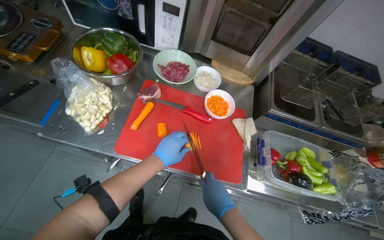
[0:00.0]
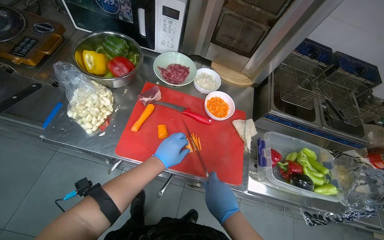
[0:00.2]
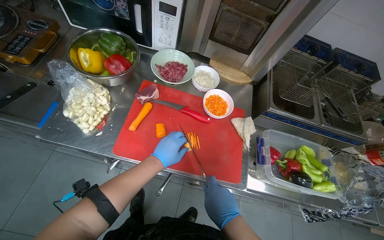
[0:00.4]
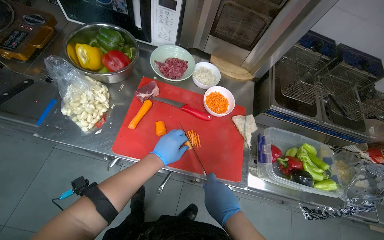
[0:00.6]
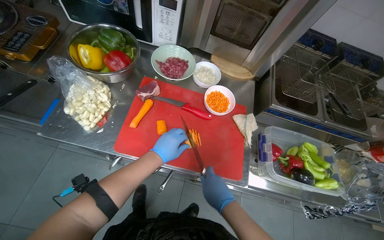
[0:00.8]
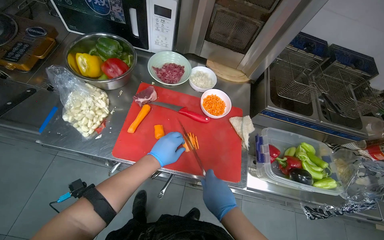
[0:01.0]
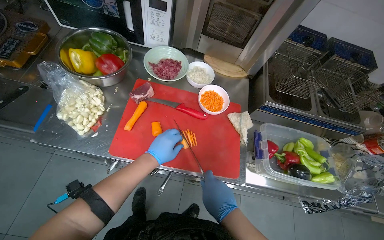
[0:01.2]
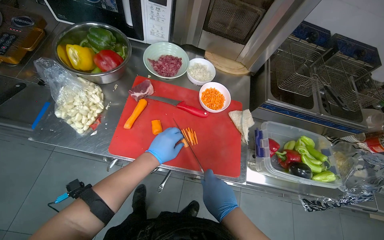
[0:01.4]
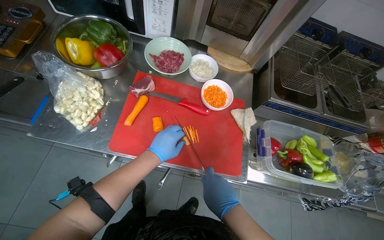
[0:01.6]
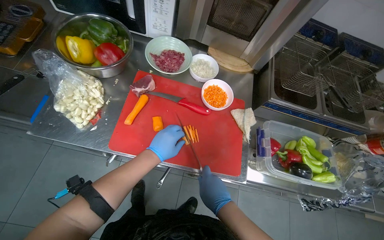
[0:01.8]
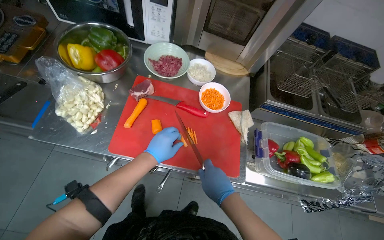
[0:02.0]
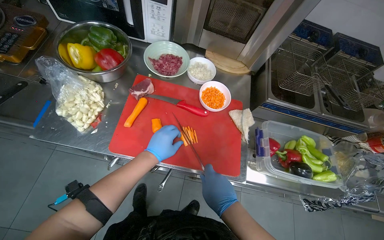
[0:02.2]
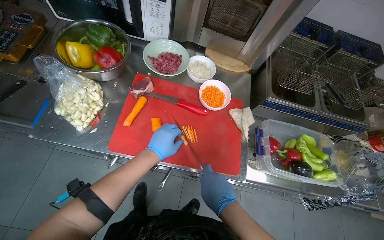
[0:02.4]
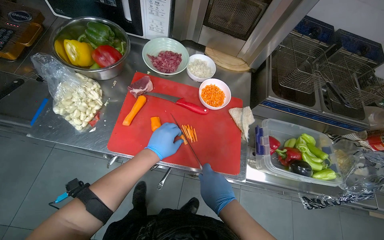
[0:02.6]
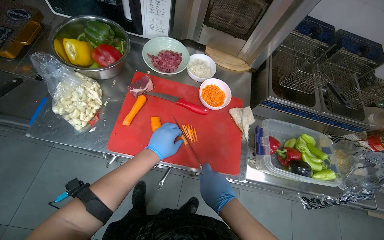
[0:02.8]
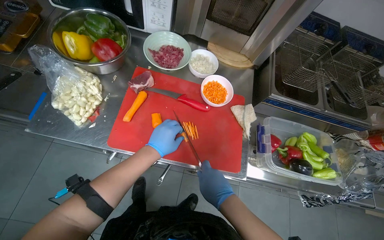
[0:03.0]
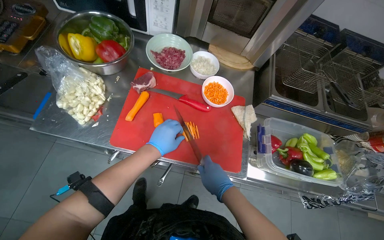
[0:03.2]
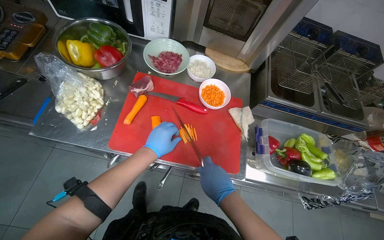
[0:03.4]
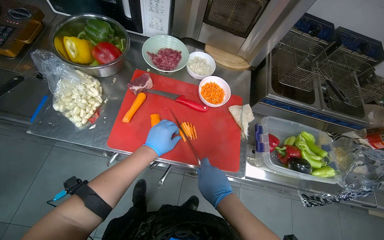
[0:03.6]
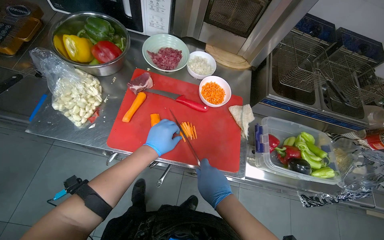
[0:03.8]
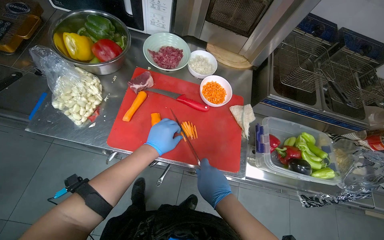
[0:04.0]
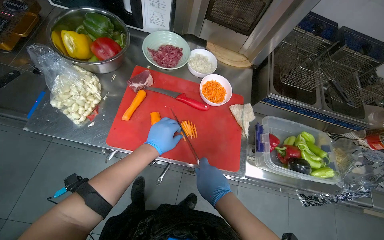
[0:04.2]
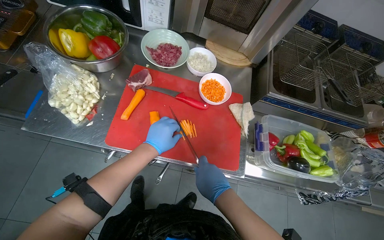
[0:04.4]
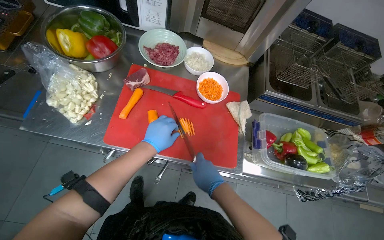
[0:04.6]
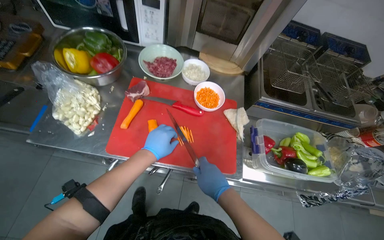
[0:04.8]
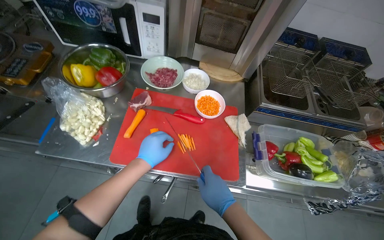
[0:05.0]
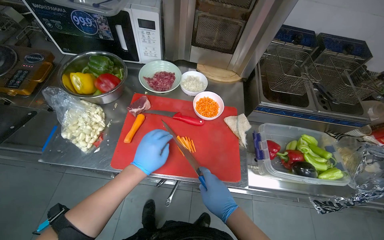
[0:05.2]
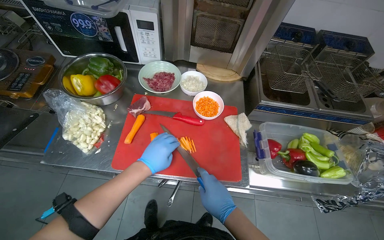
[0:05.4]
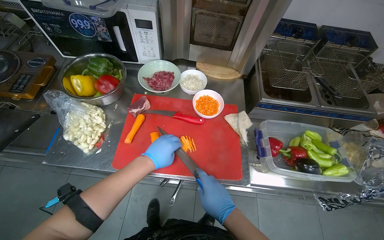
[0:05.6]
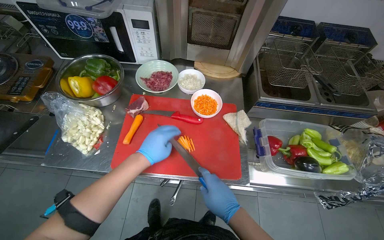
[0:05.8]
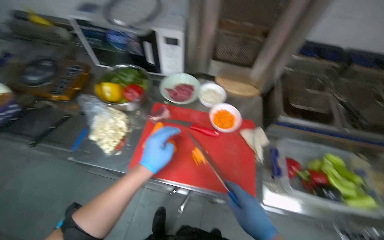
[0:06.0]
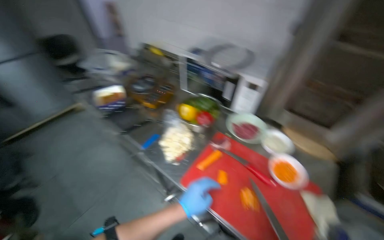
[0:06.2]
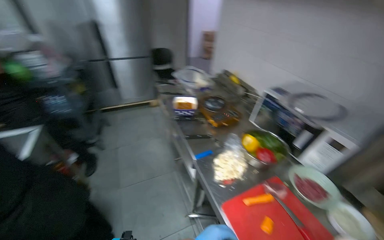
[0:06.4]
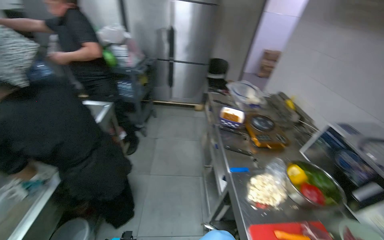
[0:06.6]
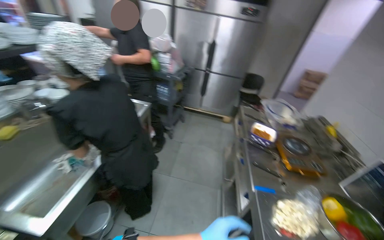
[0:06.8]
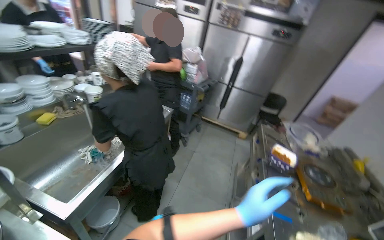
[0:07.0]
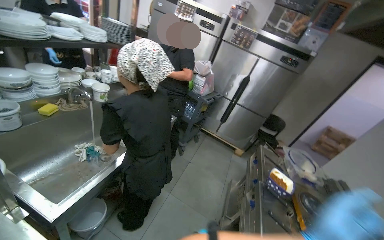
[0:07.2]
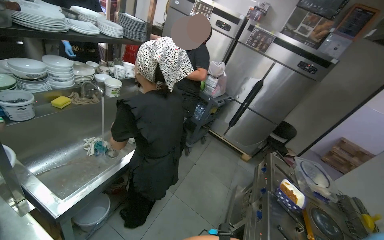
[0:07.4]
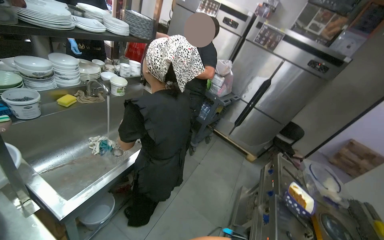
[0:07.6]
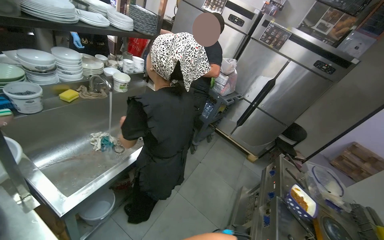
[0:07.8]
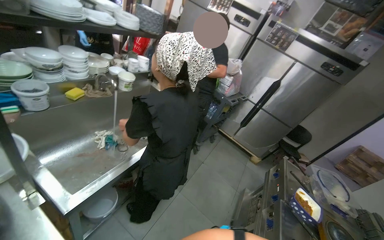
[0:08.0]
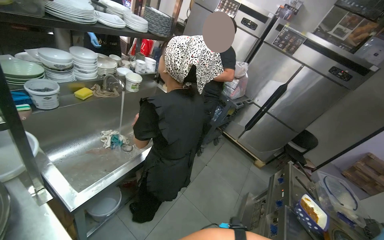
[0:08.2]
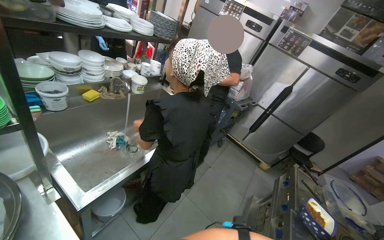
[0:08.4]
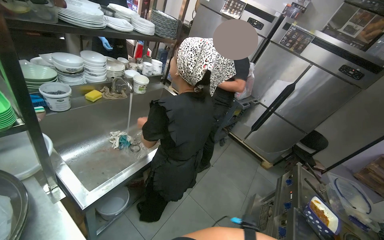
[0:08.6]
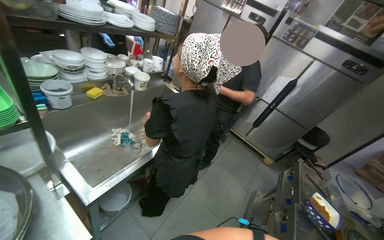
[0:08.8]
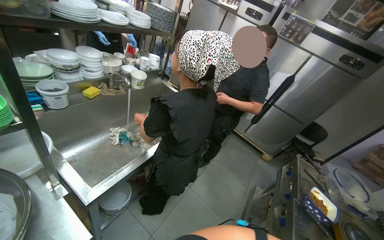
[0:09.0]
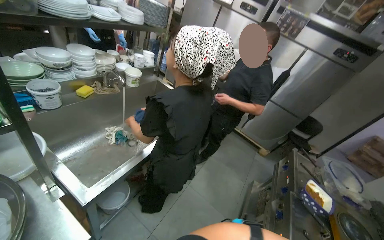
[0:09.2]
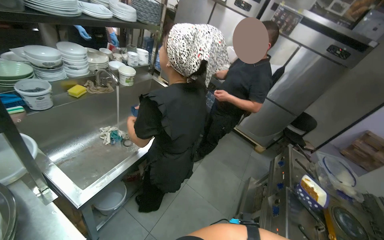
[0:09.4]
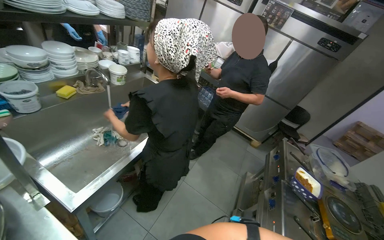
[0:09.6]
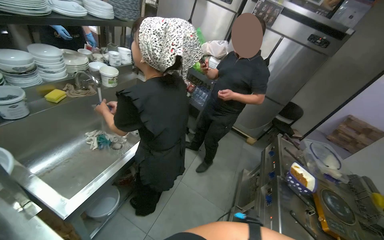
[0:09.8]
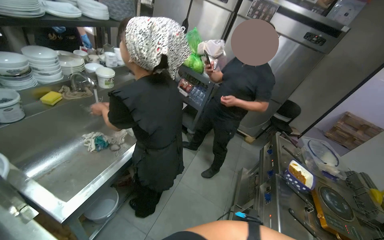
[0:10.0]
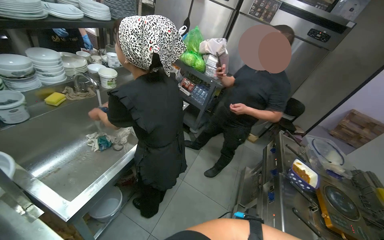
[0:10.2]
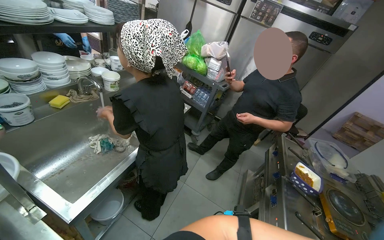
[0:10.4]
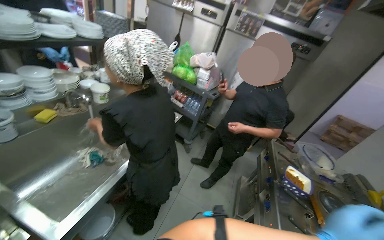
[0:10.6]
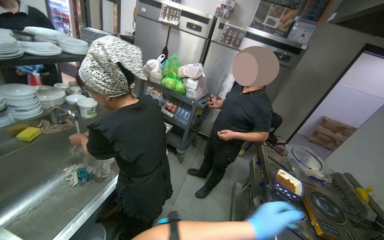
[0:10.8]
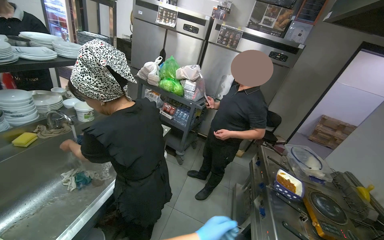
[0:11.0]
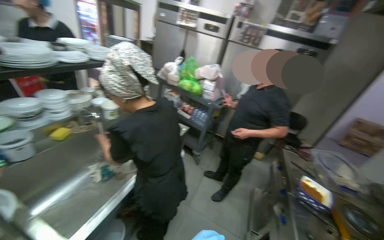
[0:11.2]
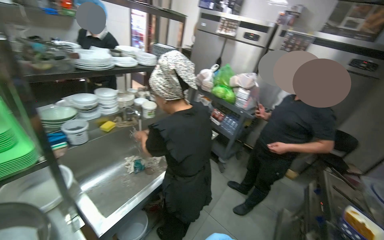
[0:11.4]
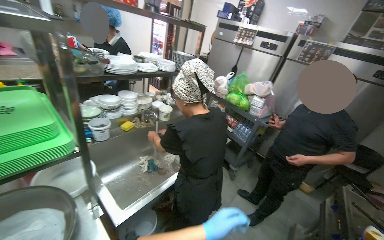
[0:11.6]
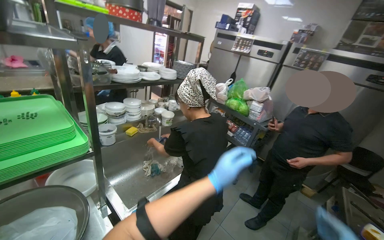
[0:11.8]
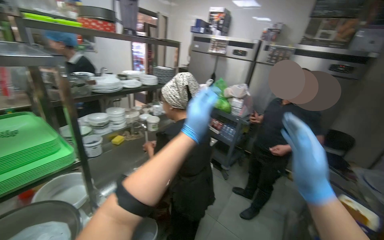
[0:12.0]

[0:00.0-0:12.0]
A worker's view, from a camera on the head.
Job: preparing food.
The whole recording: Chopping carrots on board. The worker chops carrots into small pieces on a red cutting board.
0:00.0 to 0:04.4: The hands are busy where they are.
0:04.4 to 0:06.0: The left hand goes some 10 cm nearer to the camera.
0:06.0 to 0:07.6: The head travels roughly 50 cm. The wearer looks some 110 degrees further to the left. The view tips upward by roughly 35 degrees.
0:10.4 to 0:12.0: The view tips upward by about 15 degrees.

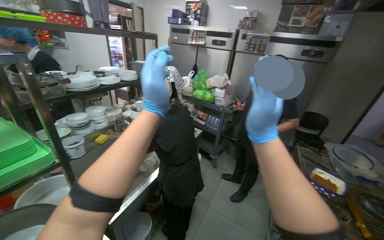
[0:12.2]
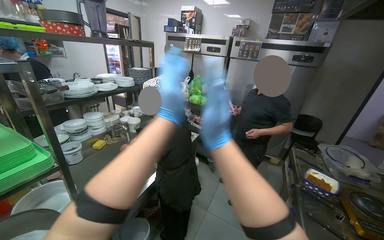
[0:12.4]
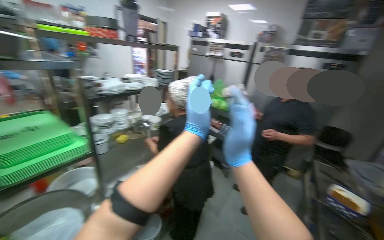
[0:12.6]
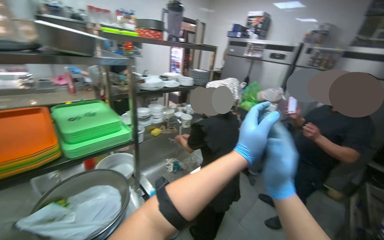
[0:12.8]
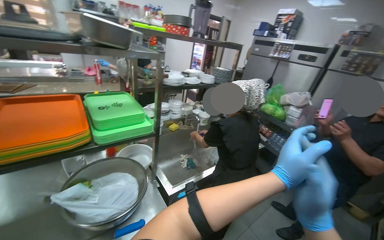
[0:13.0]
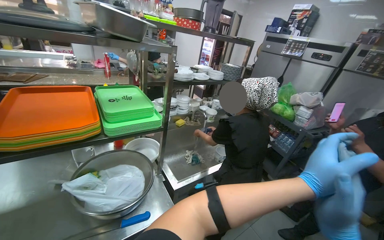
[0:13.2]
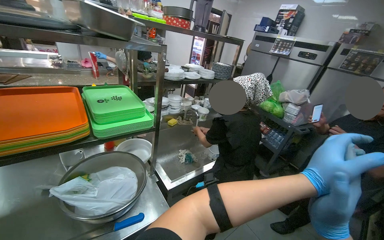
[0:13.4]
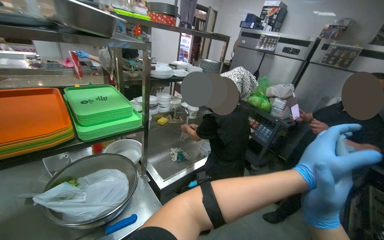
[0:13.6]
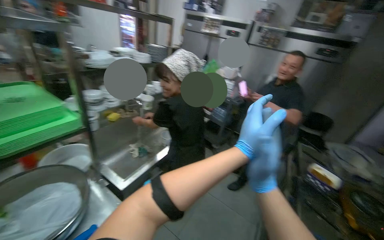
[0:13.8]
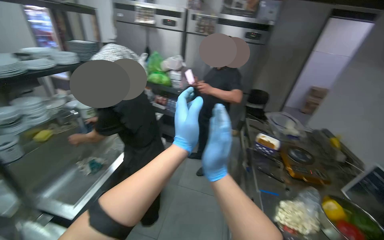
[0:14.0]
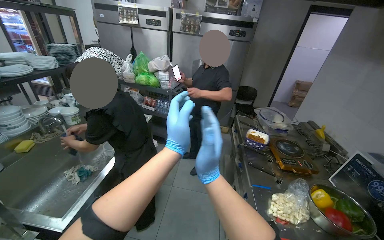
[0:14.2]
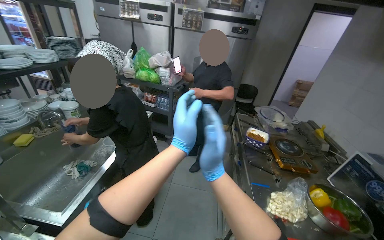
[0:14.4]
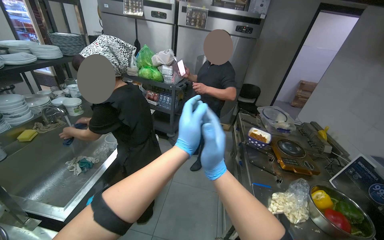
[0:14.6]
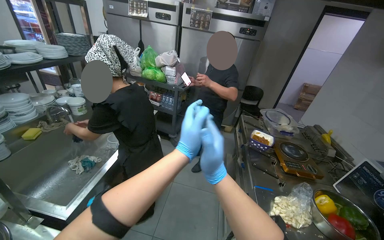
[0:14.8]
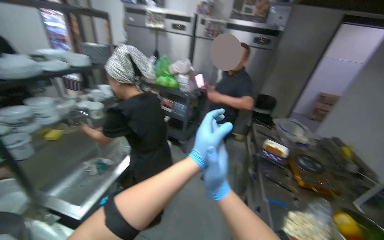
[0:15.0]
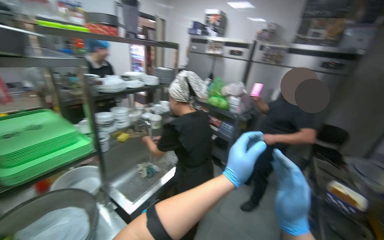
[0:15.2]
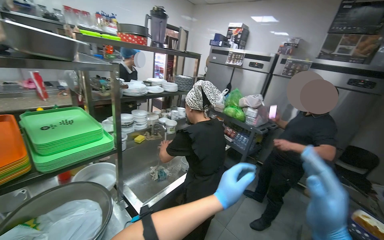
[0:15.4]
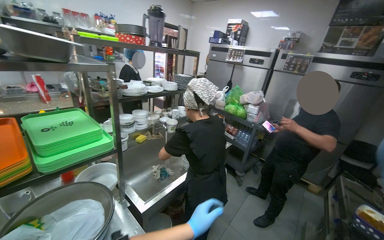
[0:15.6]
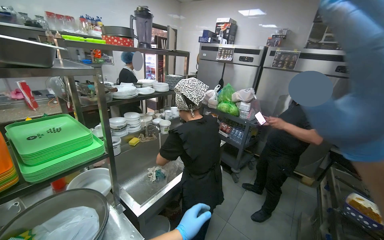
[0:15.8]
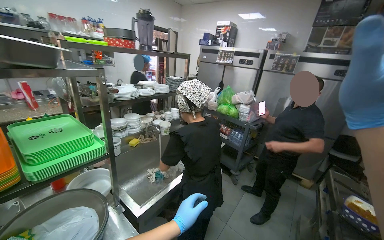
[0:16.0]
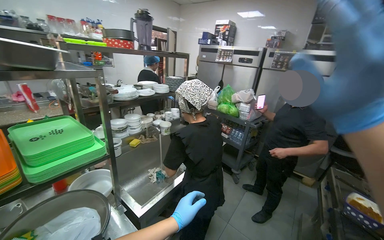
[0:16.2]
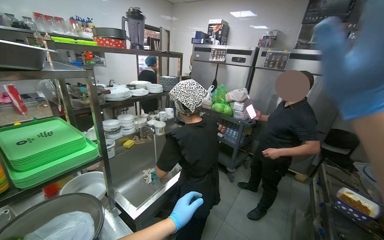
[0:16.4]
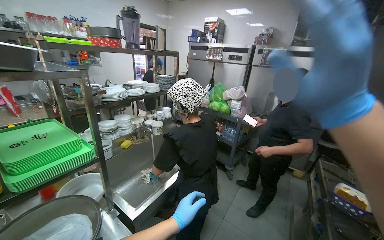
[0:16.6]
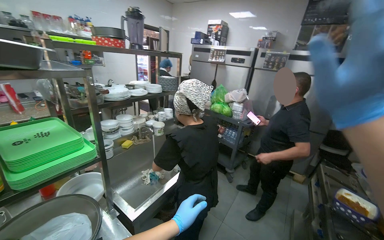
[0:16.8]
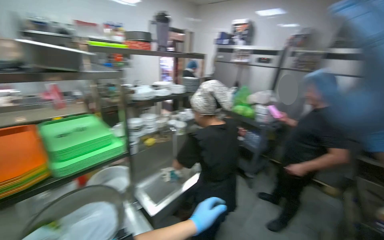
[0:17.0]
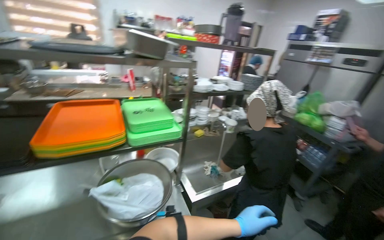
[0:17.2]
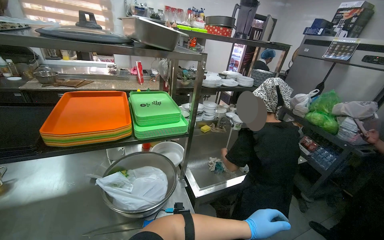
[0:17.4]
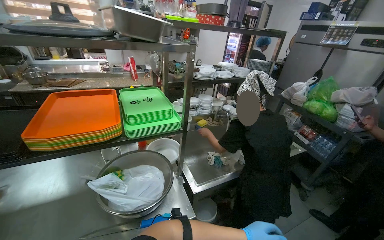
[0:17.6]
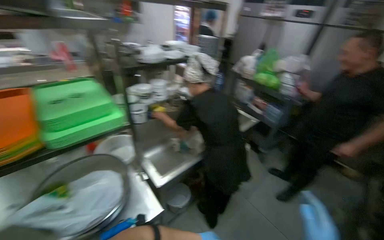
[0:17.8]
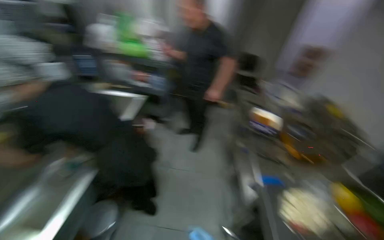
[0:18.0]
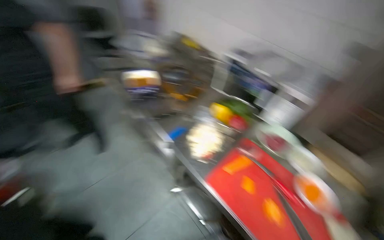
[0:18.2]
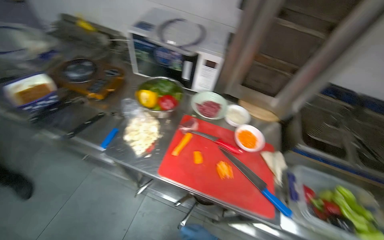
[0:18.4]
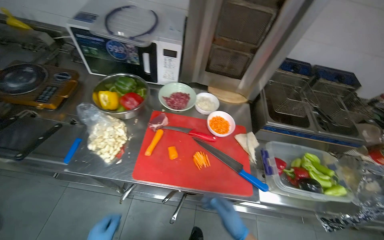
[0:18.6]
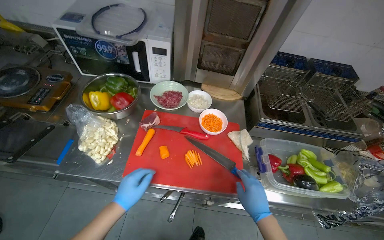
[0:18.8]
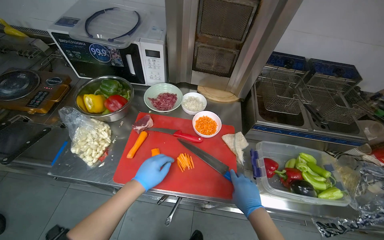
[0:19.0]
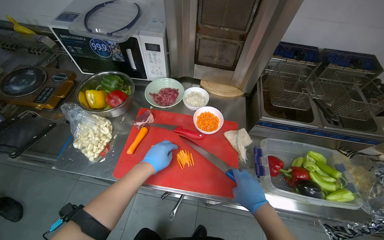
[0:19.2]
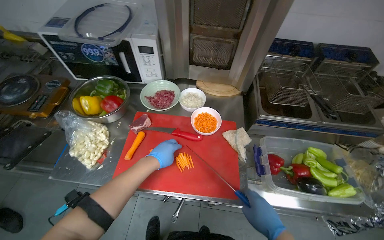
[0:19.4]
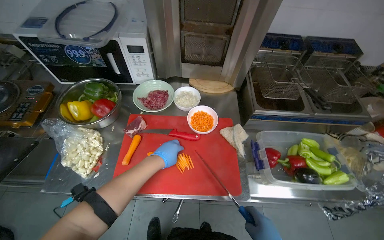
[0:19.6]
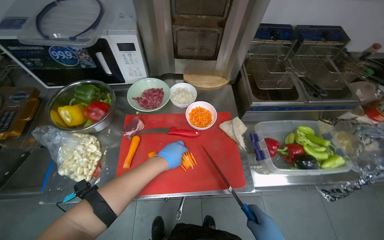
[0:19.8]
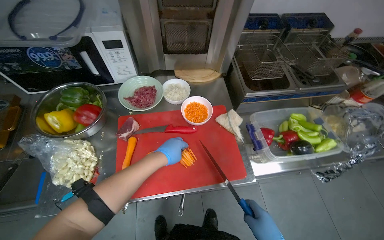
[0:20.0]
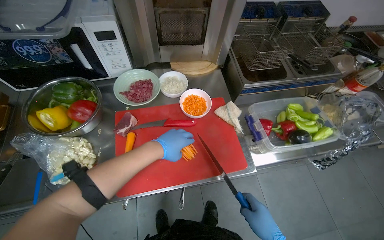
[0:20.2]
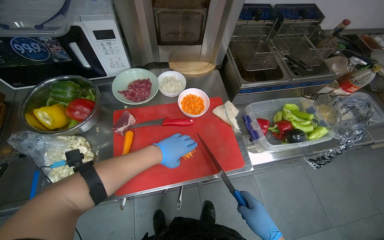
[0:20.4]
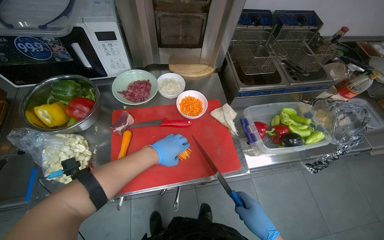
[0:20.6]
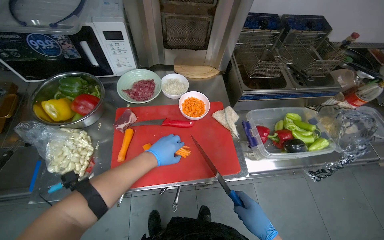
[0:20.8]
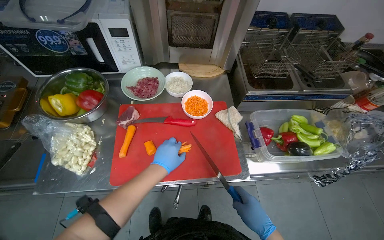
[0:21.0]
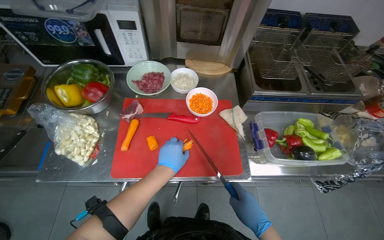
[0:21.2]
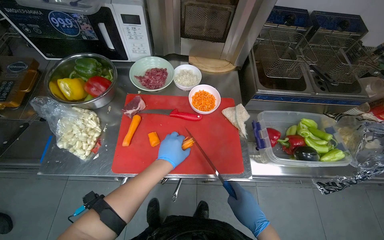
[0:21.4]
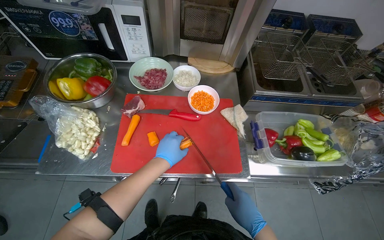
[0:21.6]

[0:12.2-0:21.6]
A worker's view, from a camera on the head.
Job: preparing food.
The whole recording: Chopping carrots on board. The worker chops carrots into small pieces on a red cutting board.
0:15.4 to 0:17.0: The right hand shifts approximately 15 cm to the left and down the picture.
0:17.0 to 0:18.4: The wearer's head swings about 90 degrees to the right. The view tips downward by some 35 degrees.
0:20.0 to 0:21.6: The head turns to the right by some 20 degrees.
